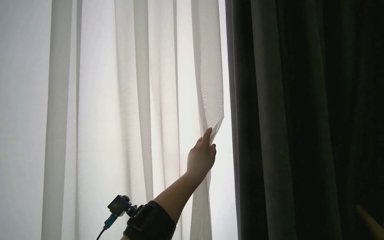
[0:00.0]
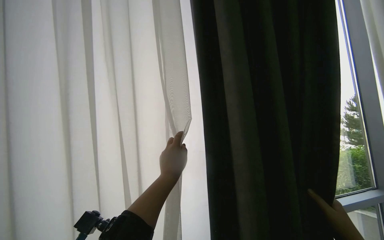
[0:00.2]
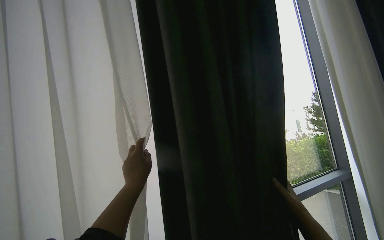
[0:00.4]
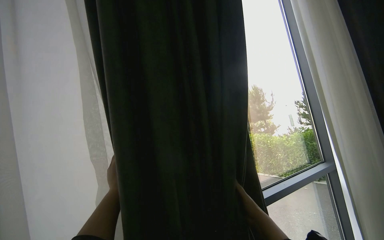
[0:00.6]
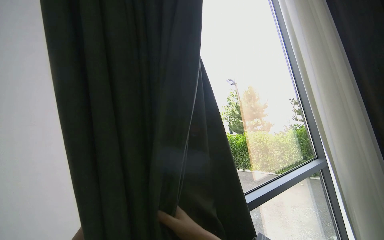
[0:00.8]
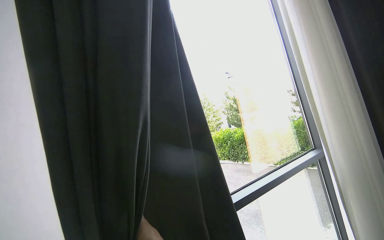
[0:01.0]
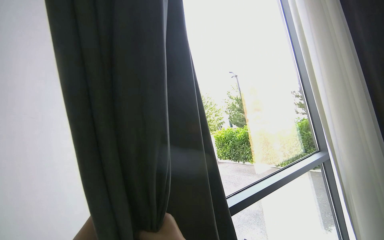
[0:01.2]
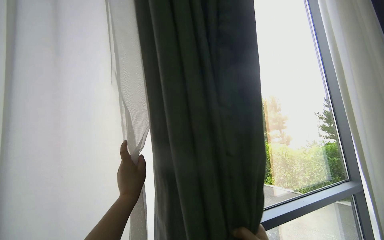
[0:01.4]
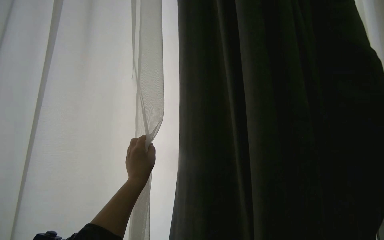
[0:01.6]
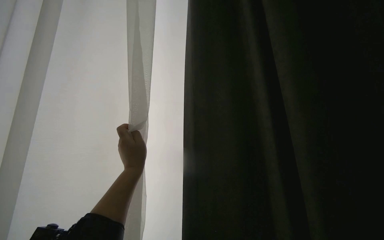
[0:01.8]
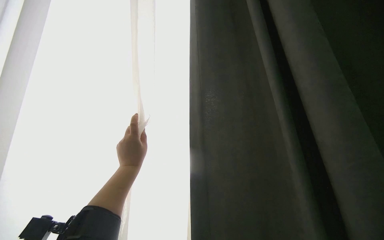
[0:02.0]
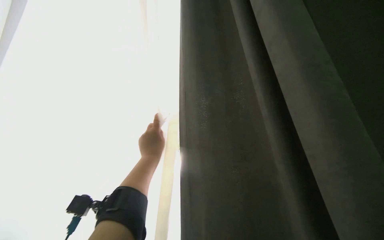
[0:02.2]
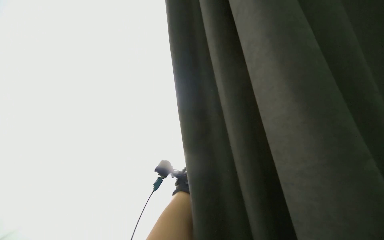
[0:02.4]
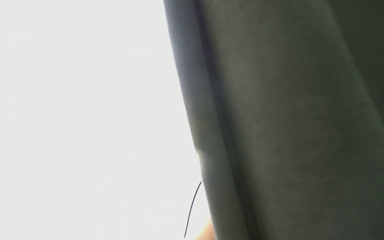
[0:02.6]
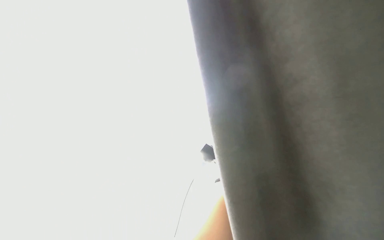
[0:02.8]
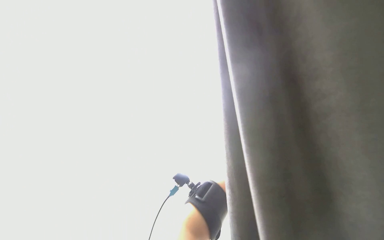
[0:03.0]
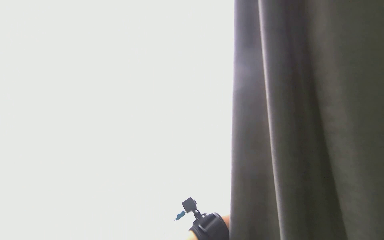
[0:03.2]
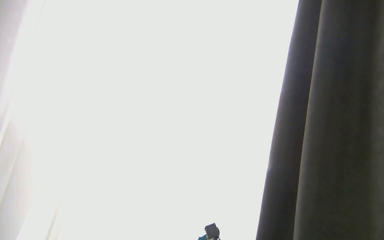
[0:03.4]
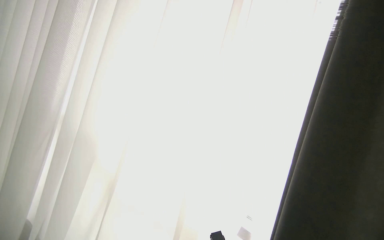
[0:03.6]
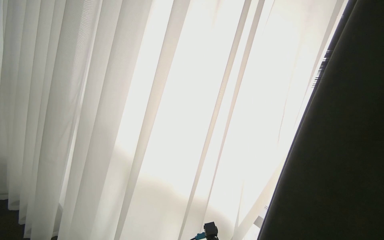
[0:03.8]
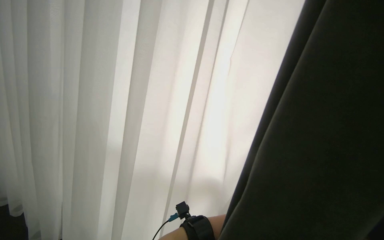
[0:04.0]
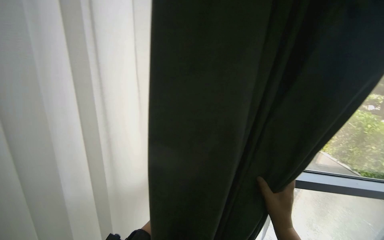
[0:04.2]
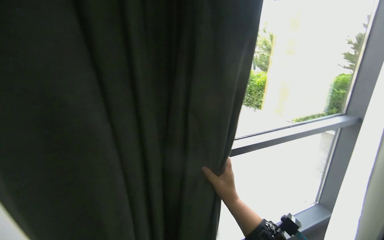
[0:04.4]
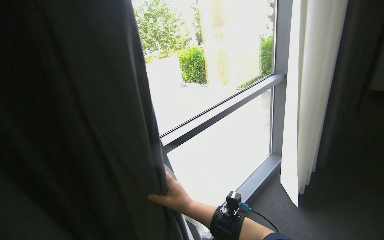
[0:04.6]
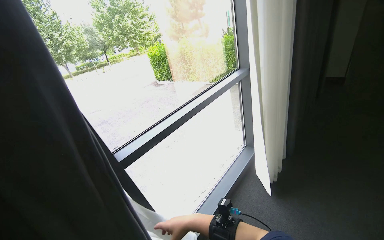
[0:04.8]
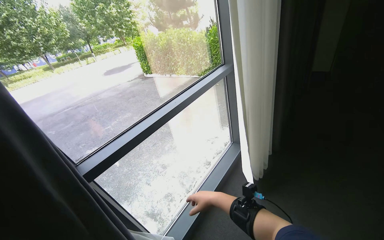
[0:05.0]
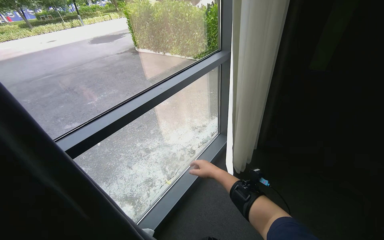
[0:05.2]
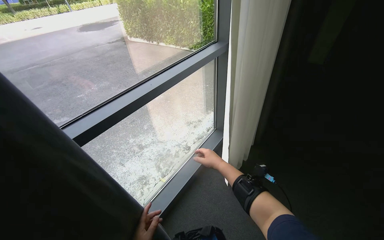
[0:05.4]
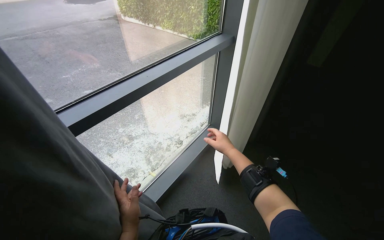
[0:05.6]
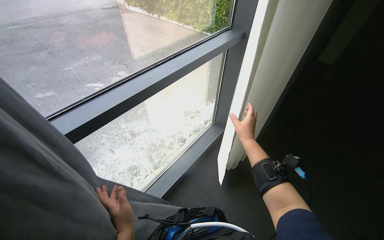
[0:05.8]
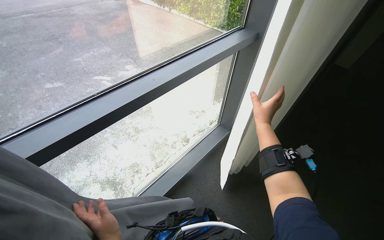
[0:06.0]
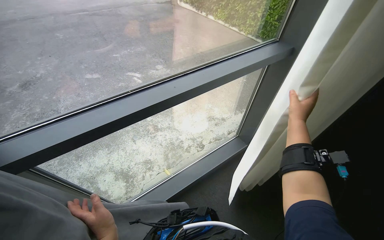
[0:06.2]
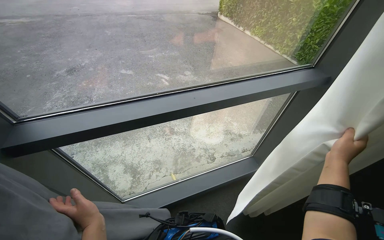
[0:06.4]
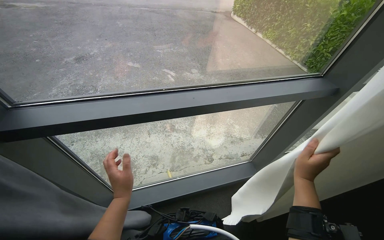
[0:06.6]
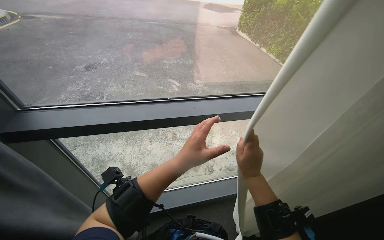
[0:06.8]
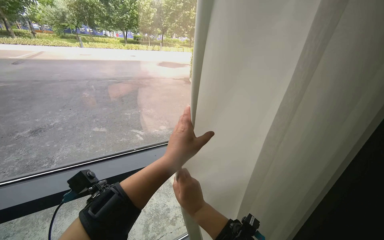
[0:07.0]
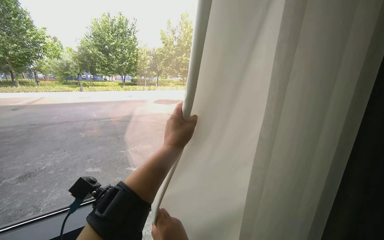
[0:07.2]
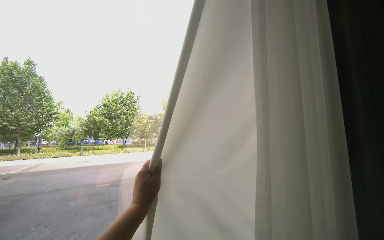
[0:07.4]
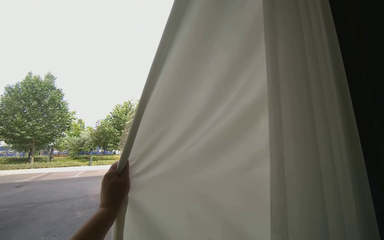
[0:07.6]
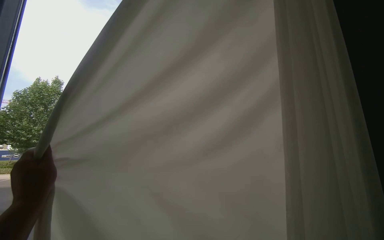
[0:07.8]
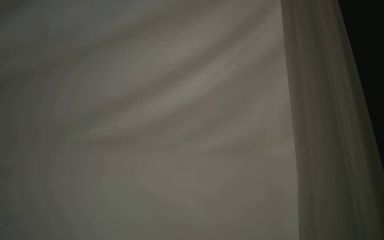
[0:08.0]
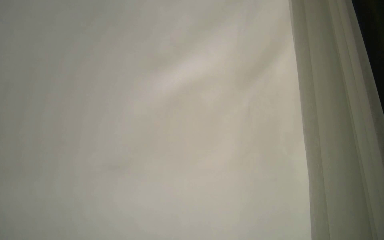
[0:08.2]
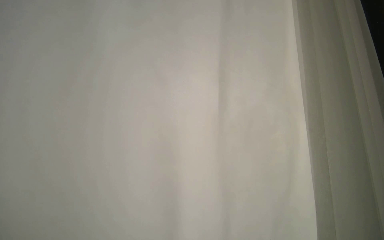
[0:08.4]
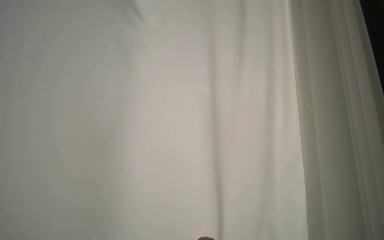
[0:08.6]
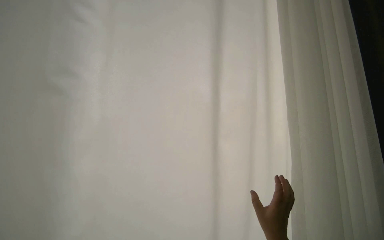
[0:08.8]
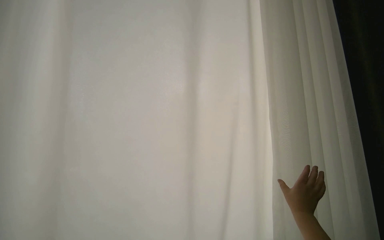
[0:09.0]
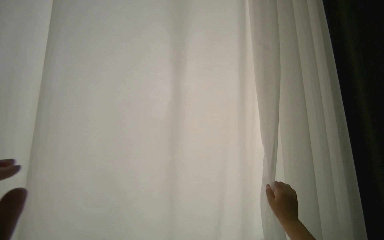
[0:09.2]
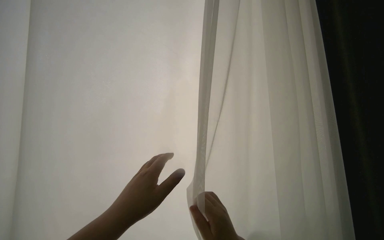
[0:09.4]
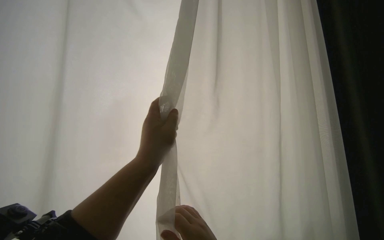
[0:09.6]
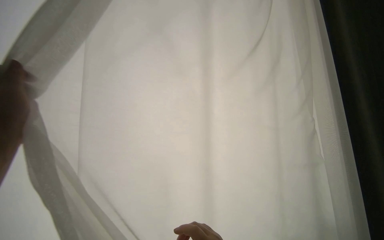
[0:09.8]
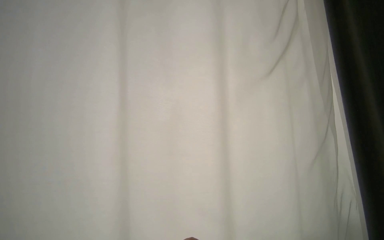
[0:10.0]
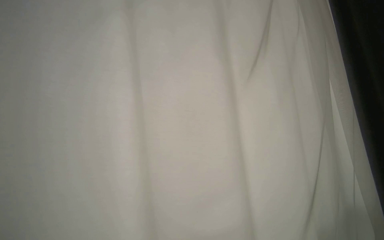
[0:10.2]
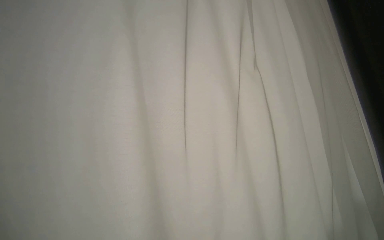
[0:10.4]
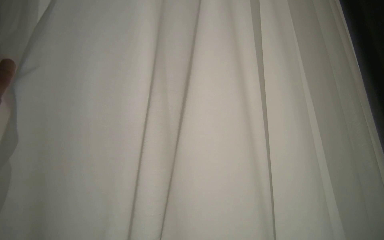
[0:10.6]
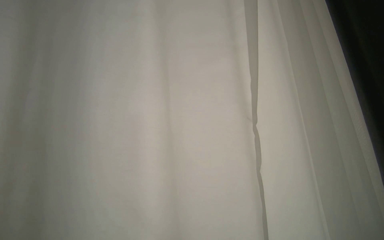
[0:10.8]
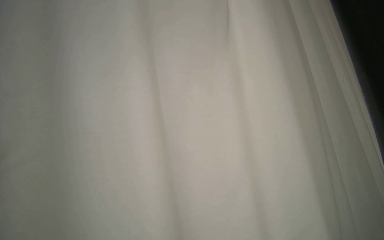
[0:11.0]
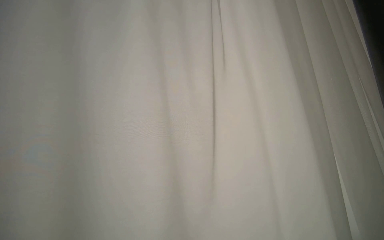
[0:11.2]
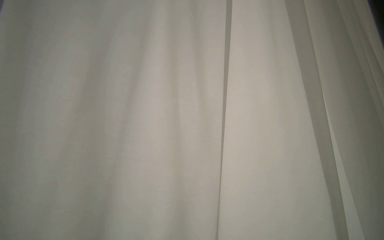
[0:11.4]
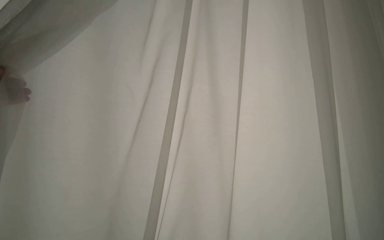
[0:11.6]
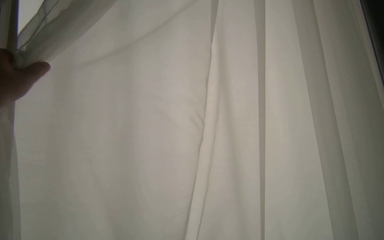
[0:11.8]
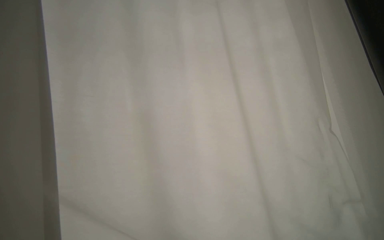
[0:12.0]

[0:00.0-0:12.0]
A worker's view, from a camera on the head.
Job: organizing items.
The whole recording: Pulling room curtains. The worker pulls and adjusts the grey and white curtains across the window.
0:04.4 to 0:06.0: The camera travels approximately 70 cm. The camera sweeps to the right, by some 30 degrees. The camera pitches downward, by some 25 degrees.

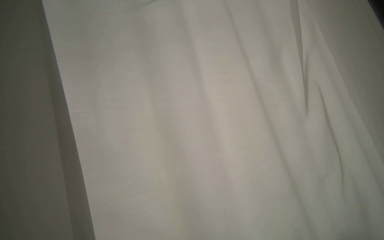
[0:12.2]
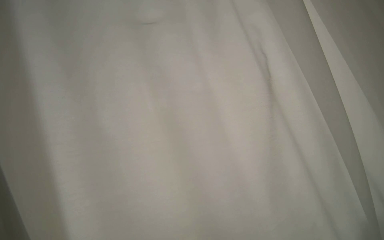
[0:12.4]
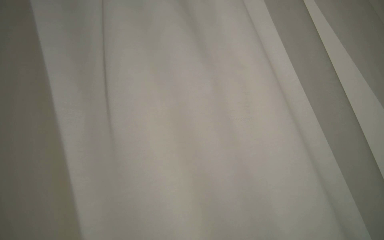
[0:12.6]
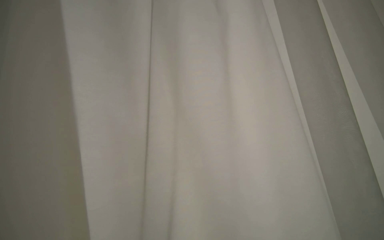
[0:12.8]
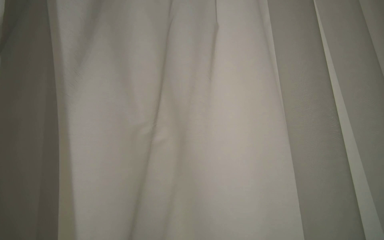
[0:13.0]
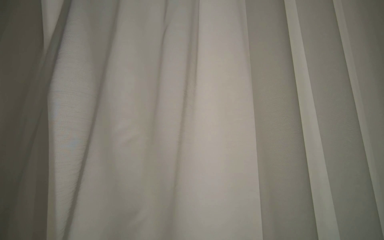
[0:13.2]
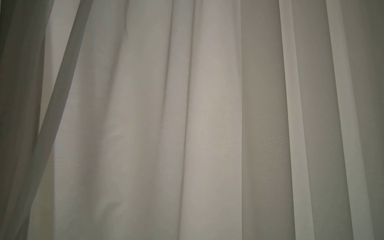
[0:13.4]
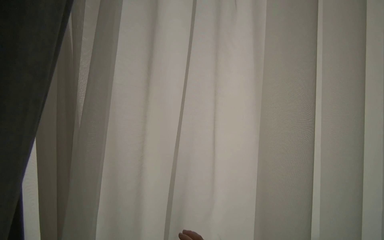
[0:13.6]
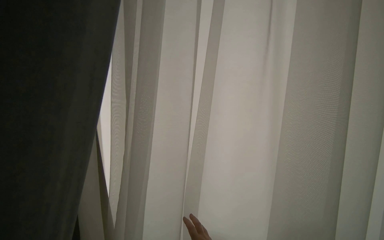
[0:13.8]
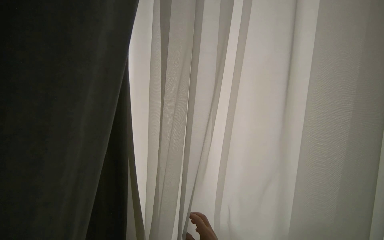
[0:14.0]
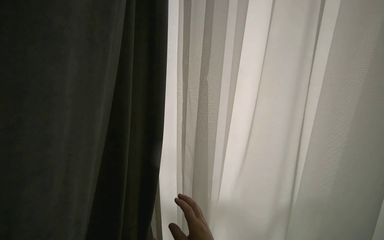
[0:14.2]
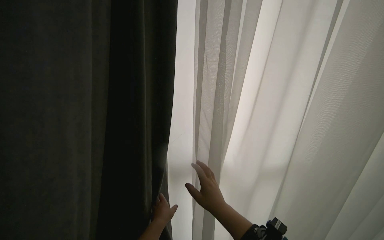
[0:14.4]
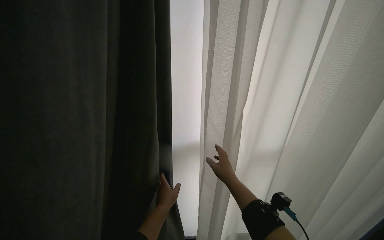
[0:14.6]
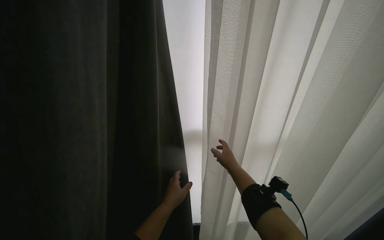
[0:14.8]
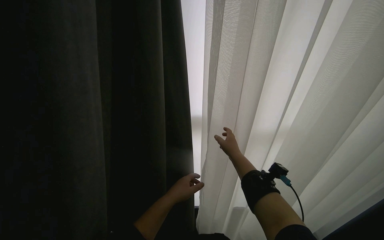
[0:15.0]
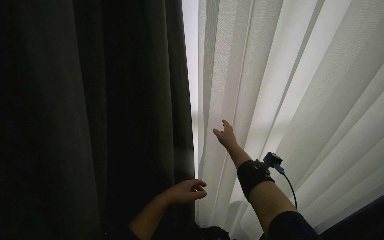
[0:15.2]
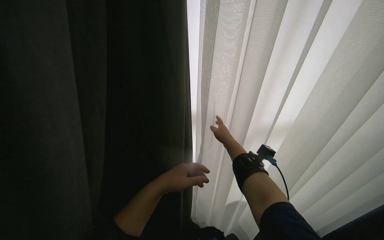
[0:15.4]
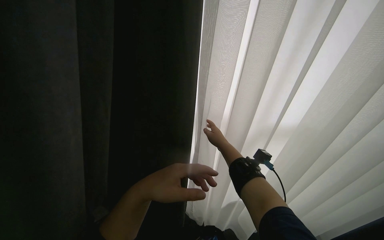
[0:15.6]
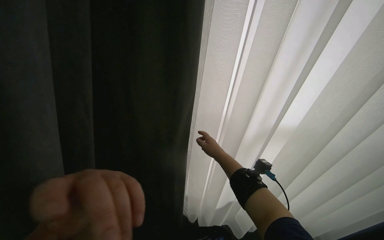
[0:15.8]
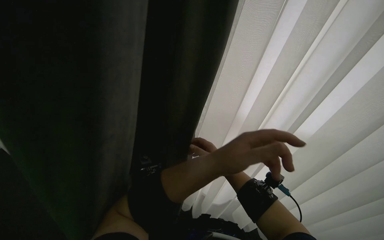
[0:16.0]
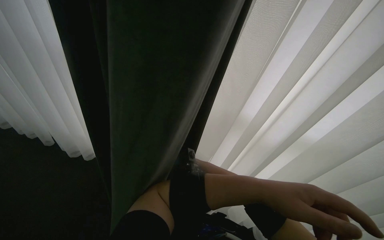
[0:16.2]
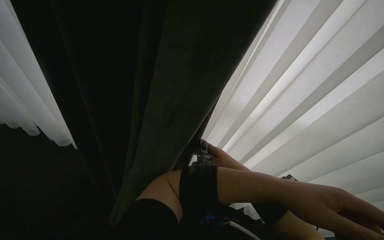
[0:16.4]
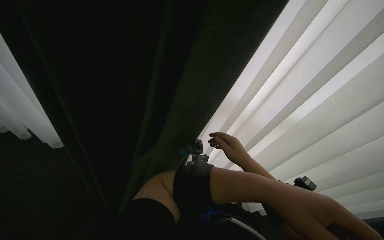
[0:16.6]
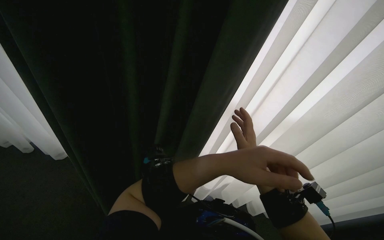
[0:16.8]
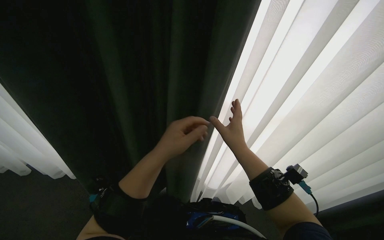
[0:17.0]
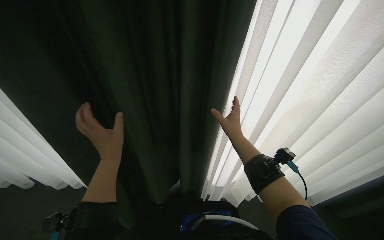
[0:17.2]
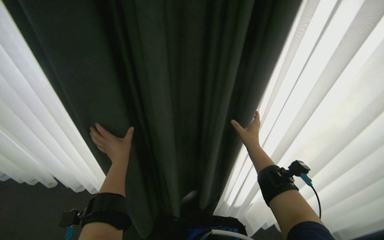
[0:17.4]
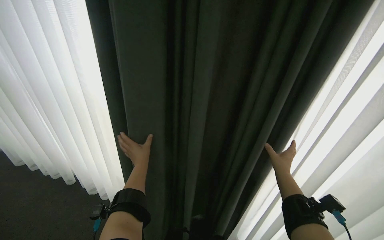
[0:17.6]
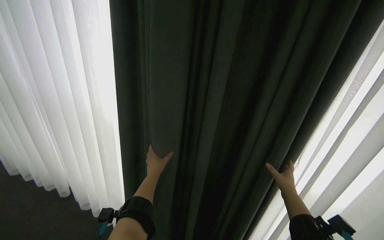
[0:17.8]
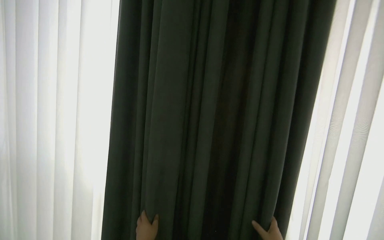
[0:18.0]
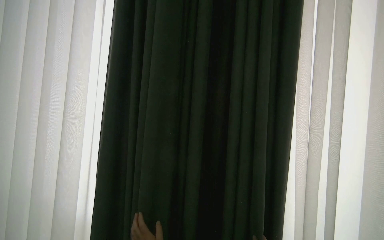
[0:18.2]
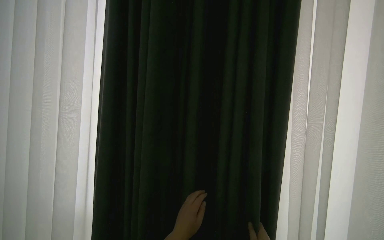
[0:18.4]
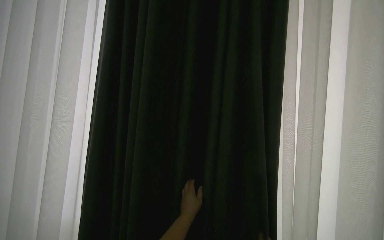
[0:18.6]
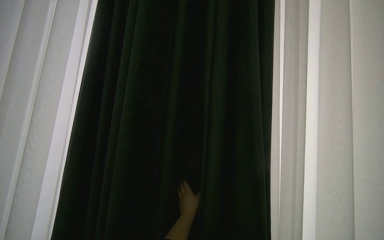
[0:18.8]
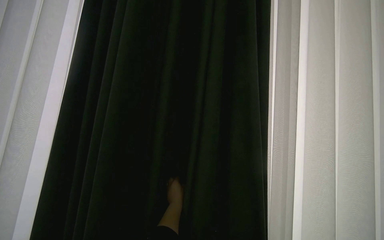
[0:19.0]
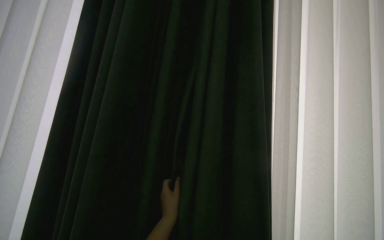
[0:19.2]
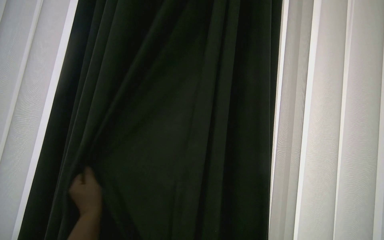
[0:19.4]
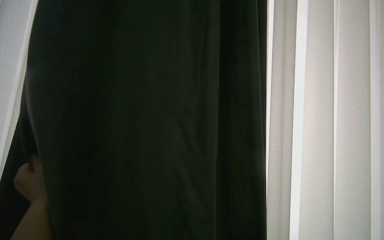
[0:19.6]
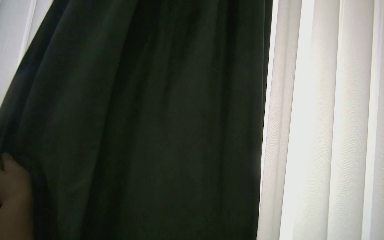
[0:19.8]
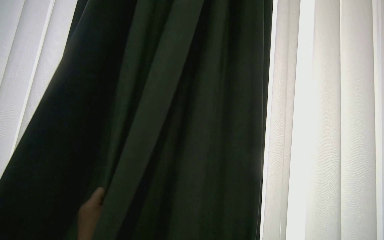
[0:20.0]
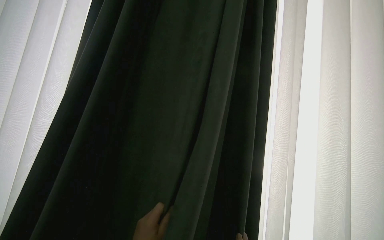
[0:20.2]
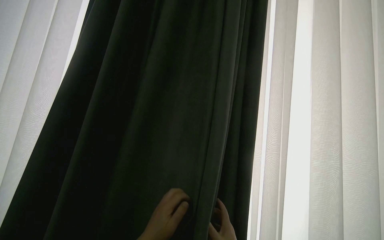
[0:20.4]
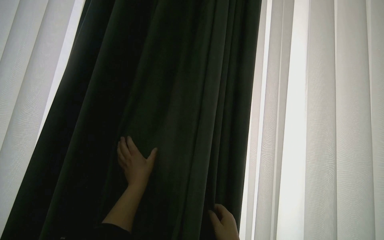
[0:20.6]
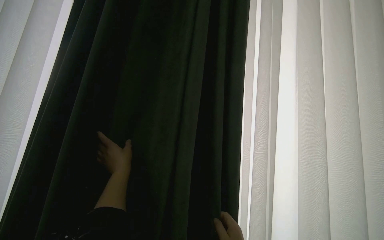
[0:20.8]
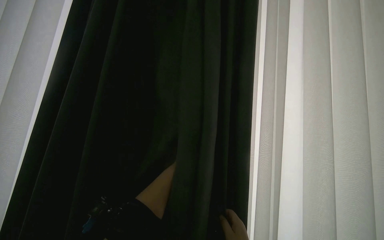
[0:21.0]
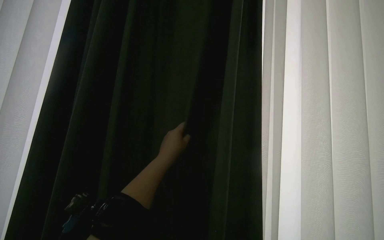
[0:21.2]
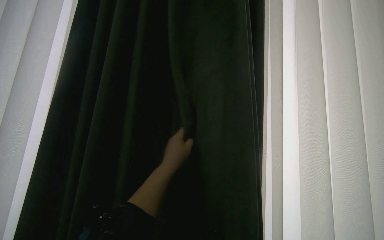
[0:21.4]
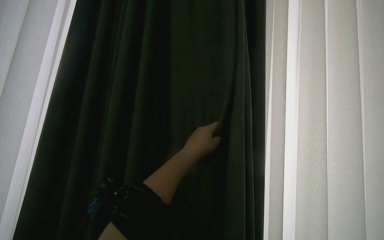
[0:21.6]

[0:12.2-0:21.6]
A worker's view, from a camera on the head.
Job: organizing items.
The whole recording: Pulling room curtains. The worker pulls and adjusts the grey and white curtains across the window.
0:13.8 to 0:15.4: The view tips downward by about 20 degrees.
0:15.4 to 0:17.0: The view tilts approximately 30 degrees upward.
0:17.0 to 0:18.4: The wearer looks approximately 25 degrees further upward.
